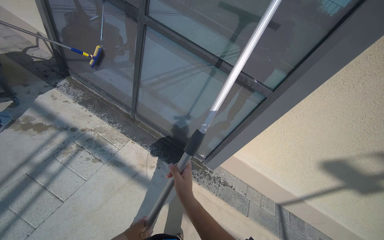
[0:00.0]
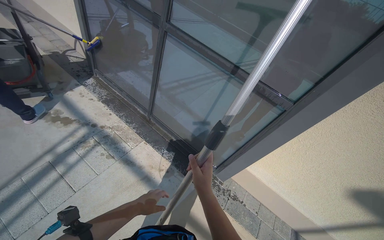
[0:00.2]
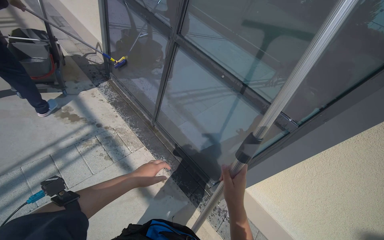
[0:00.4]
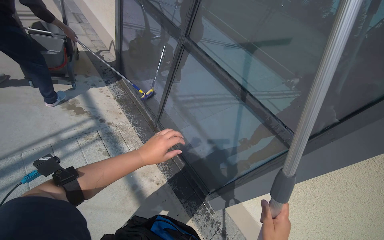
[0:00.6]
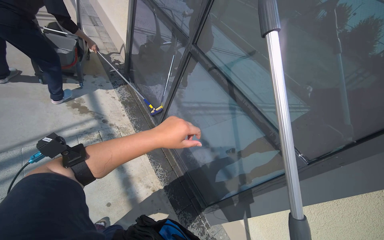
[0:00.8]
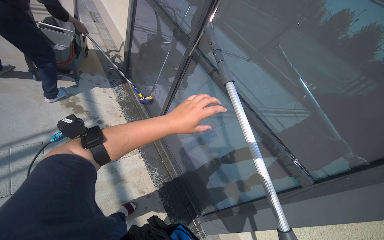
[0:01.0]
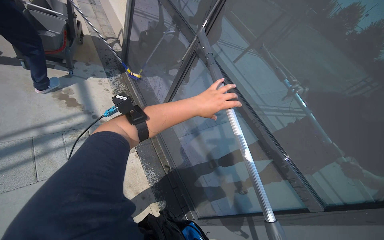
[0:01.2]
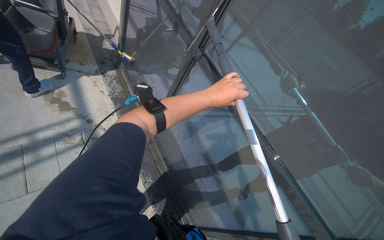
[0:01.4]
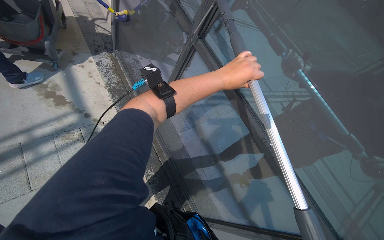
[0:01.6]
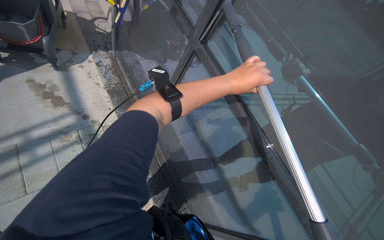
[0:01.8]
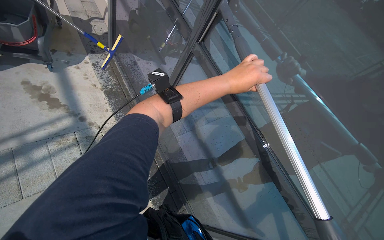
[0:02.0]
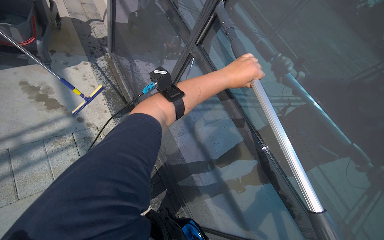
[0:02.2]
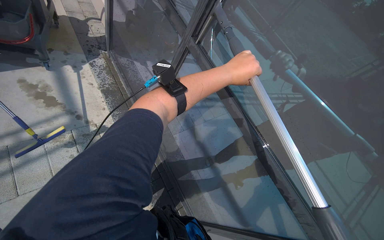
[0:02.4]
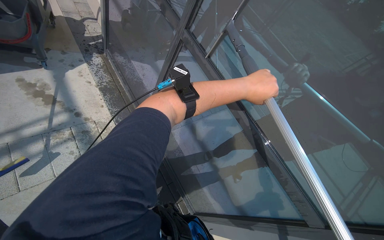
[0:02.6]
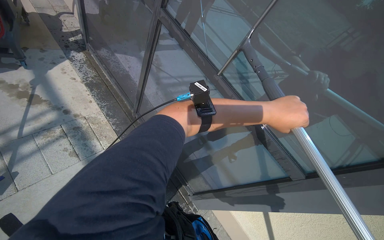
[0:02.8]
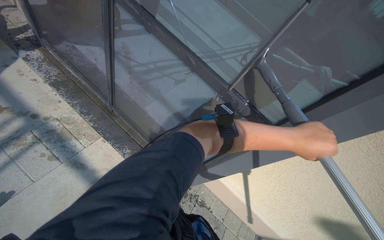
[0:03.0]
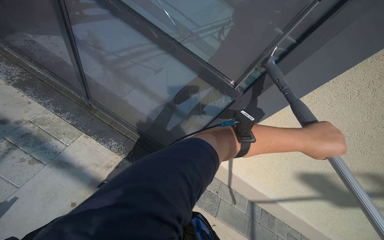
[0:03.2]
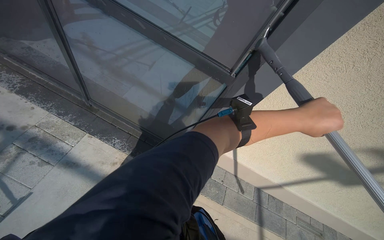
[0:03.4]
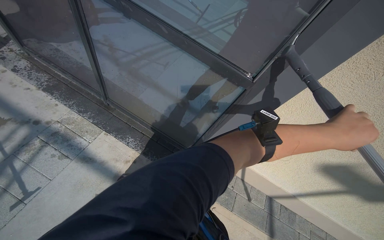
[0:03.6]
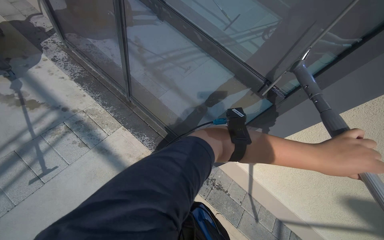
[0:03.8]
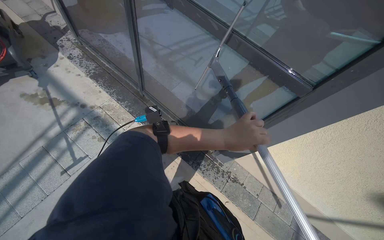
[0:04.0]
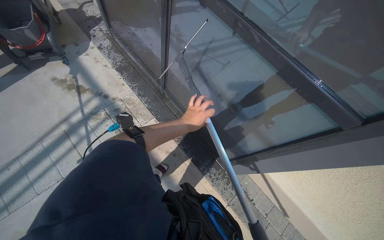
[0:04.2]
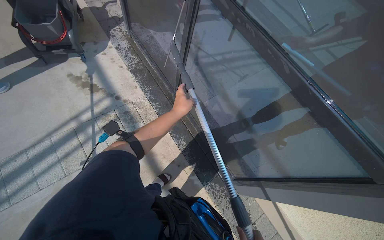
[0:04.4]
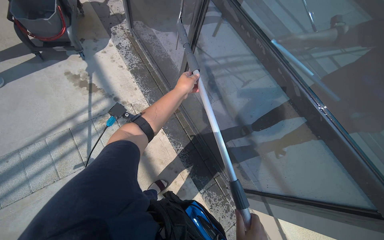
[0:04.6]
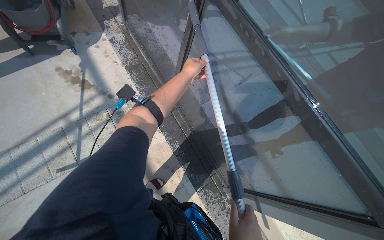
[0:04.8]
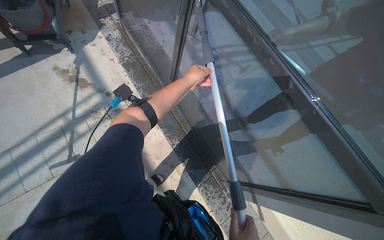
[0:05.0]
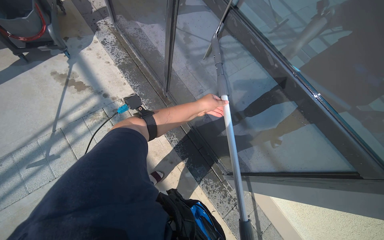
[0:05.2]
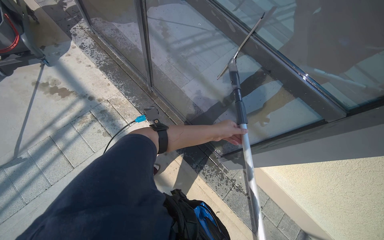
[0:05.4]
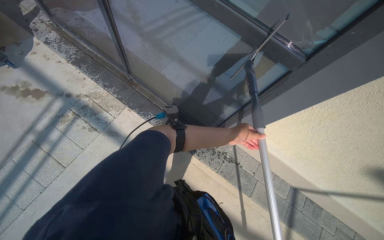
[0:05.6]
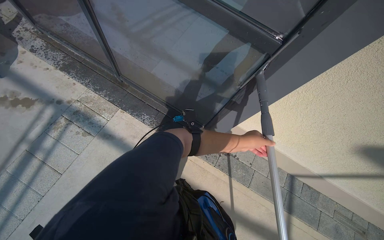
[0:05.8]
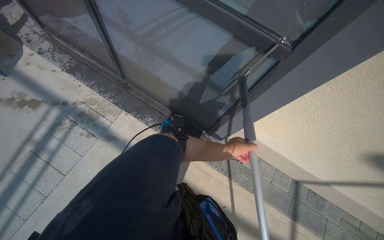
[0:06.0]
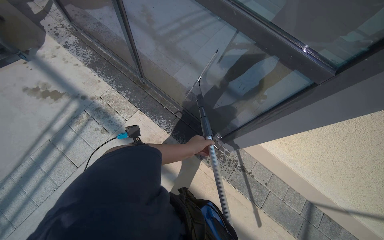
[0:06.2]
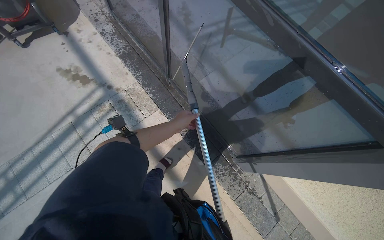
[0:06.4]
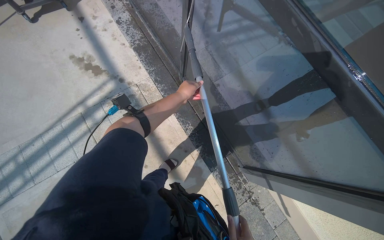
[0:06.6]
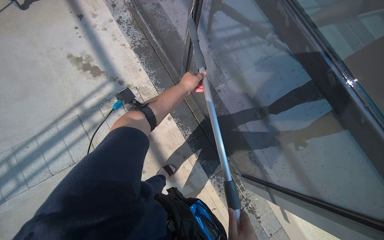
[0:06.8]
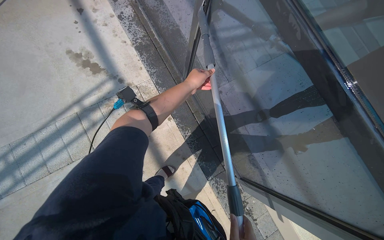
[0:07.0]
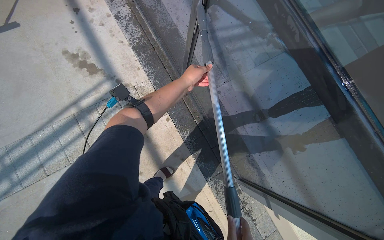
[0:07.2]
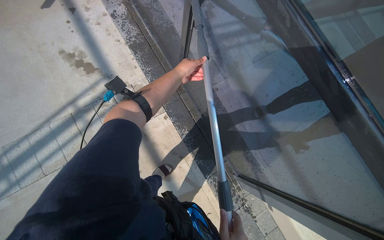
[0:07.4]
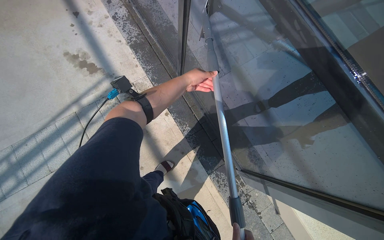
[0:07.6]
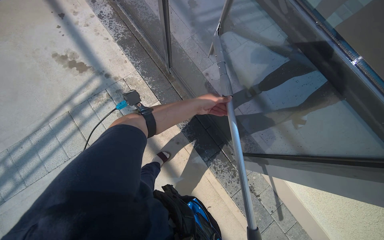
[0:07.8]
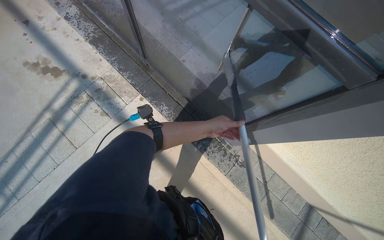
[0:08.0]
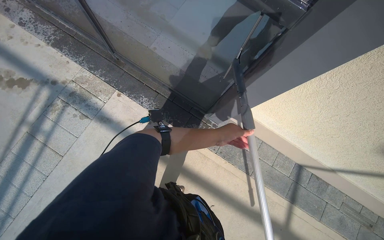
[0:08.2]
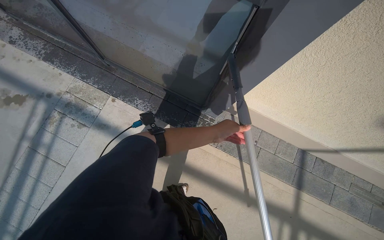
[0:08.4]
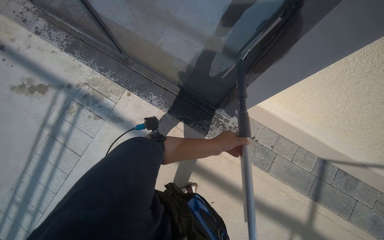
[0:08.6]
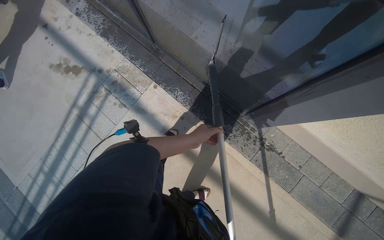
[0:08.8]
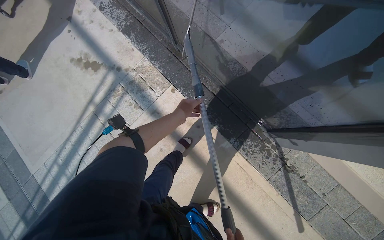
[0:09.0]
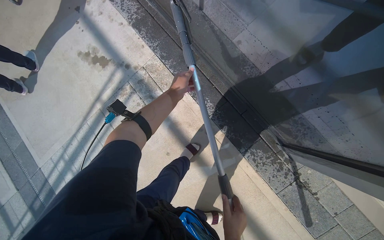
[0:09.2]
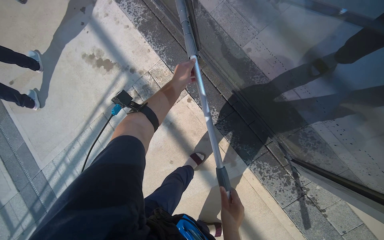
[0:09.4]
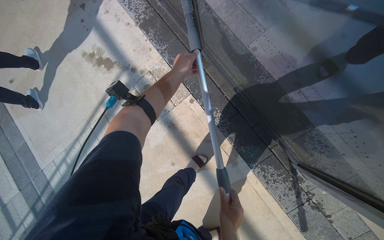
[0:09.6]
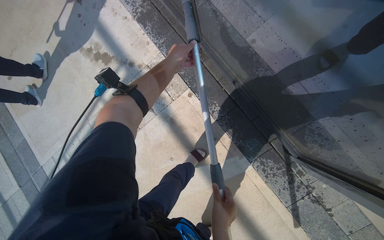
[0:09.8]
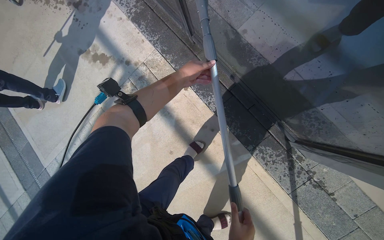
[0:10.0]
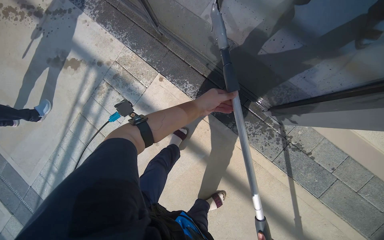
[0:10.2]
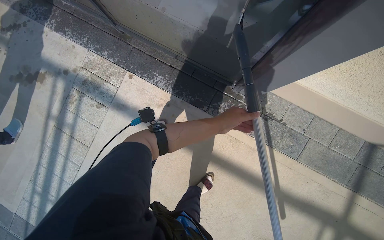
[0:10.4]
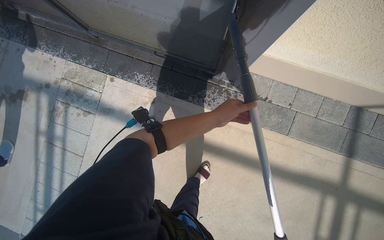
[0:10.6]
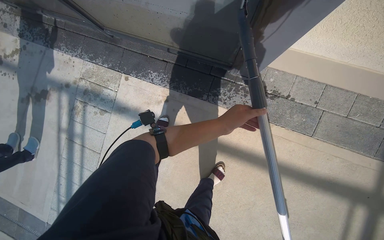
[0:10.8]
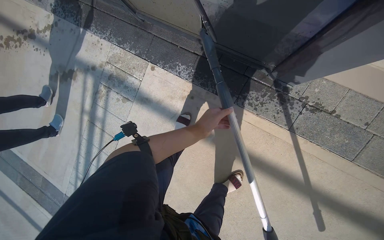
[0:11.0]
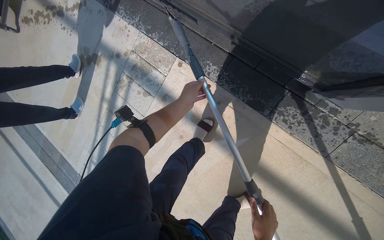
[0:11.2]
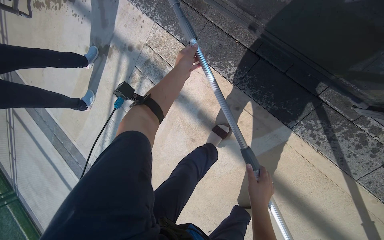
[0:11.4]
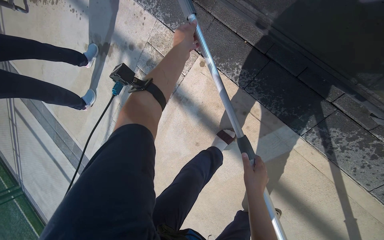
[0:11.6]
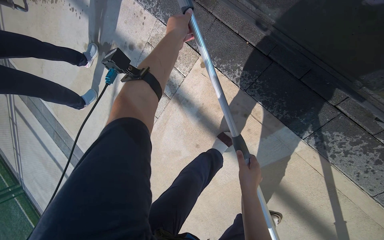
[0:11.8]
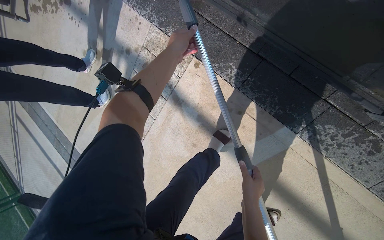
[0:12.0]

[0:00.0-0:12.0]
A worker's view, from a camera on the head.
Job: wiping surfaces.
The whole recording: Cleaning glass window with squeegee. The worker cleans the glass window using a squeegee, then a long pole with a squeegee attachment.
0:00.0 to 0:01.6: The camera is carried about 50 cm. The head rotates about 30 degrees to the left.
0:01.6 to 0:03.0: The left hand goes roughly 60 cm down the picture, to the right and nearer to the camera.
0:03.0 to 0:04.4: The wearer looks about 20 degrees further to the left. The left hand travels to the left by roughly 60 cm.
0:04.4 to 0:06.0: The left hand is displaced down the picture and to the right by approximately 60 cm.
0:09.0 to 0:10.4: The left hand heads to the right, covering about 25 cm, and moves roughly 30 cm up the picture and comes back.
0:10.4 to 0:12.0: The wearer moves some 40 cm. The camera is aimed approximately 20 degrees further to the left. The wearer looks approximately 15 degrees further downward.

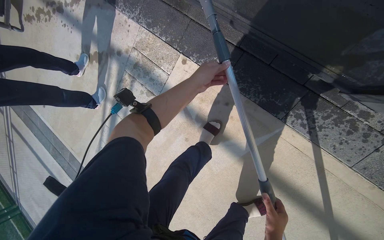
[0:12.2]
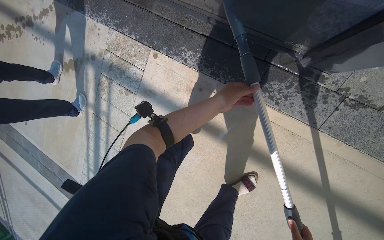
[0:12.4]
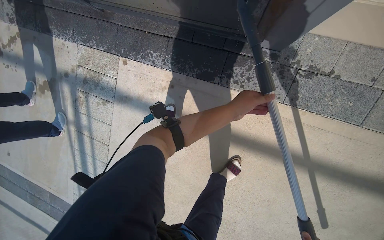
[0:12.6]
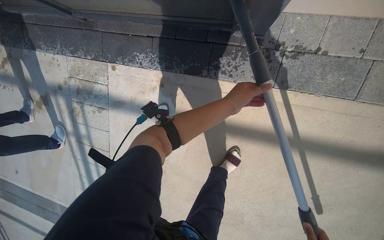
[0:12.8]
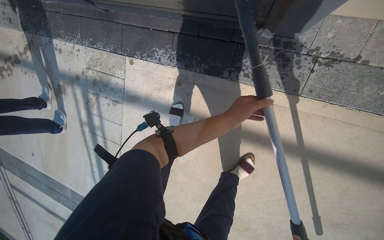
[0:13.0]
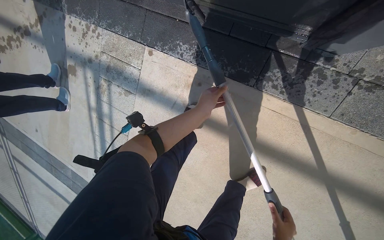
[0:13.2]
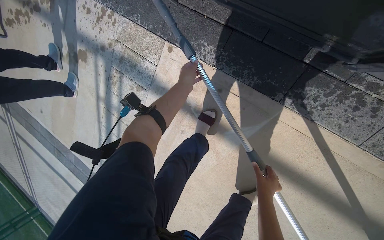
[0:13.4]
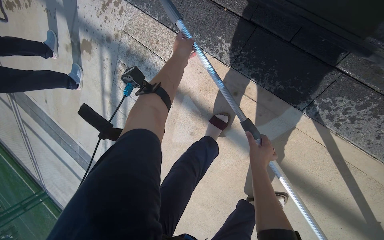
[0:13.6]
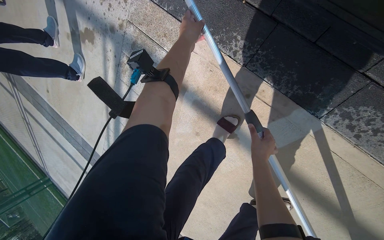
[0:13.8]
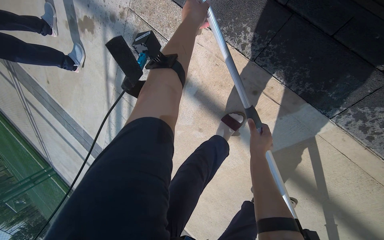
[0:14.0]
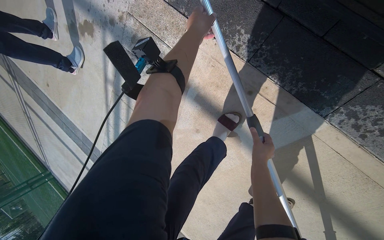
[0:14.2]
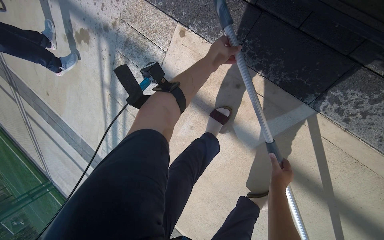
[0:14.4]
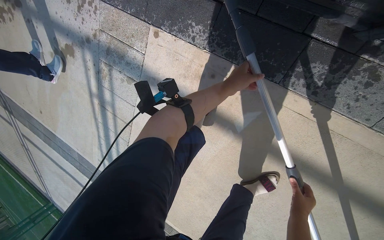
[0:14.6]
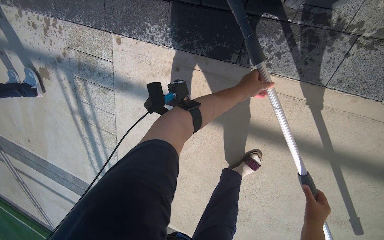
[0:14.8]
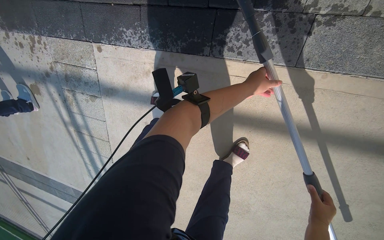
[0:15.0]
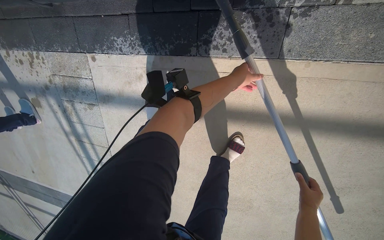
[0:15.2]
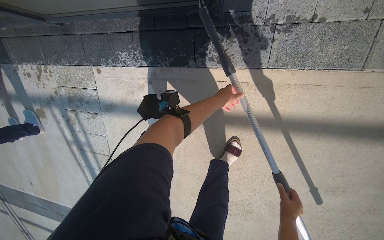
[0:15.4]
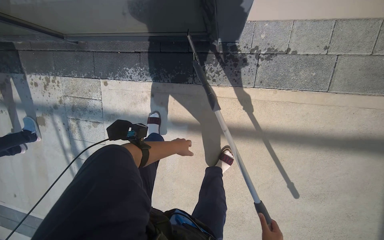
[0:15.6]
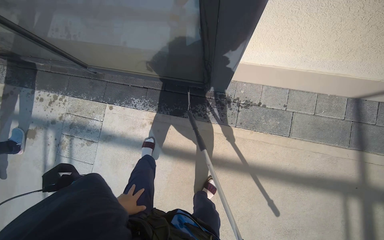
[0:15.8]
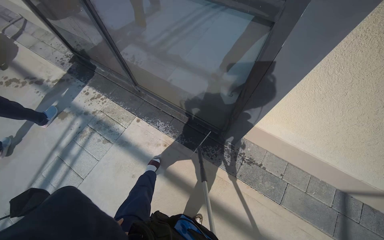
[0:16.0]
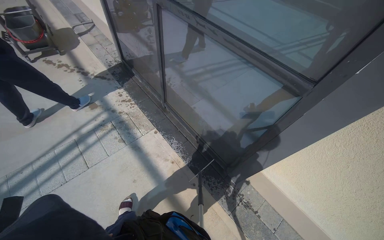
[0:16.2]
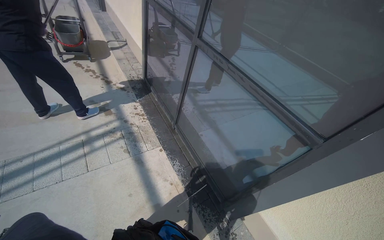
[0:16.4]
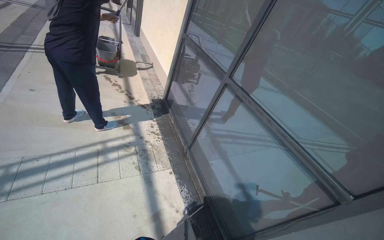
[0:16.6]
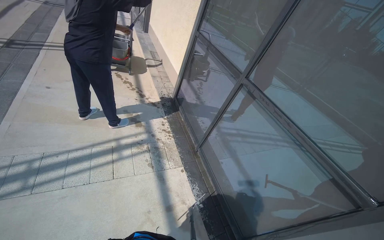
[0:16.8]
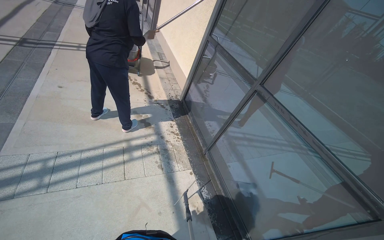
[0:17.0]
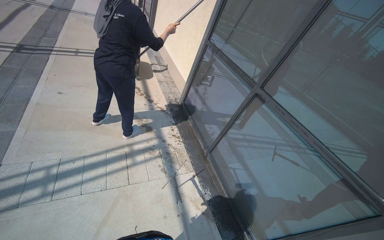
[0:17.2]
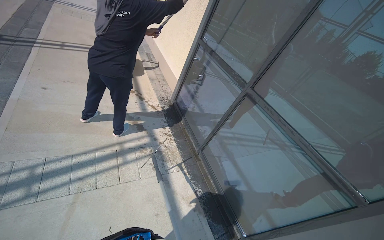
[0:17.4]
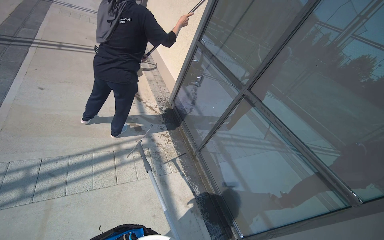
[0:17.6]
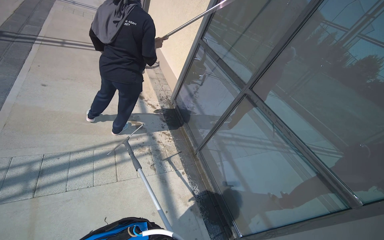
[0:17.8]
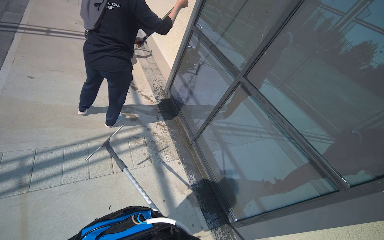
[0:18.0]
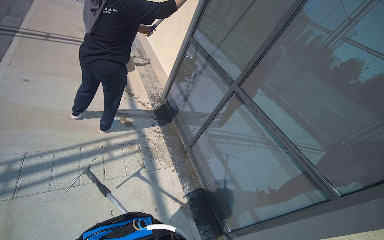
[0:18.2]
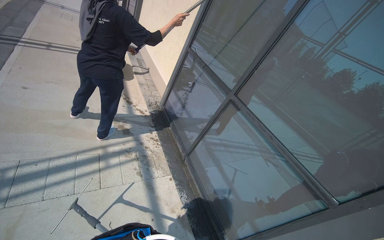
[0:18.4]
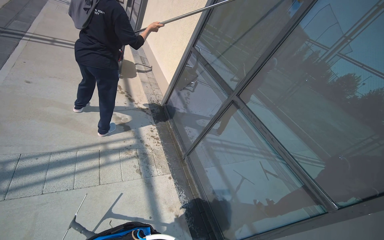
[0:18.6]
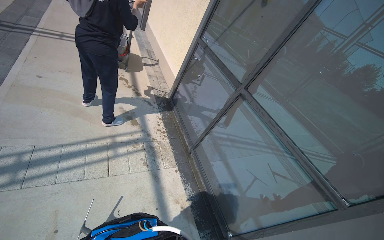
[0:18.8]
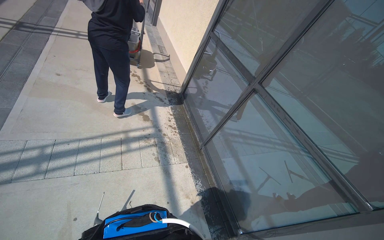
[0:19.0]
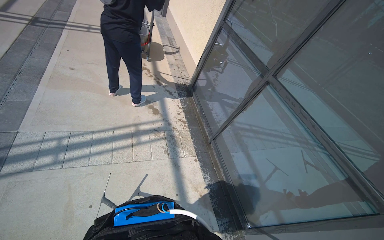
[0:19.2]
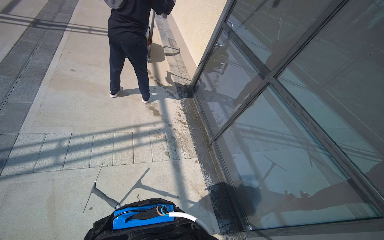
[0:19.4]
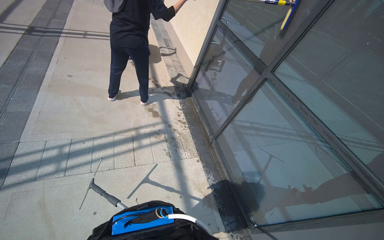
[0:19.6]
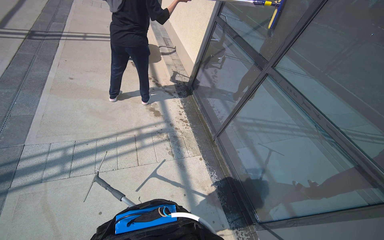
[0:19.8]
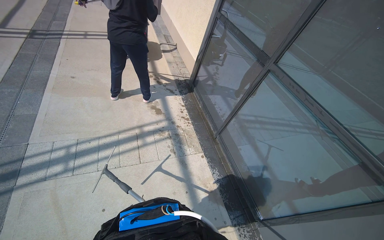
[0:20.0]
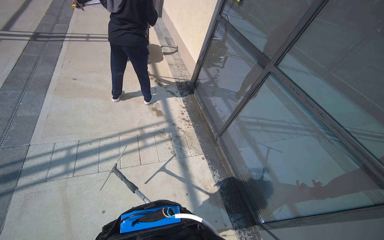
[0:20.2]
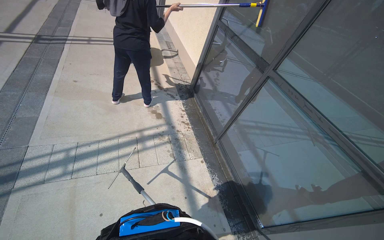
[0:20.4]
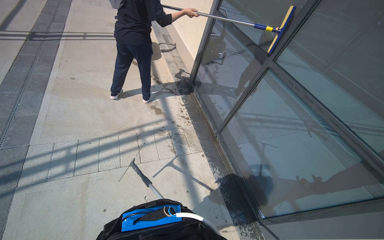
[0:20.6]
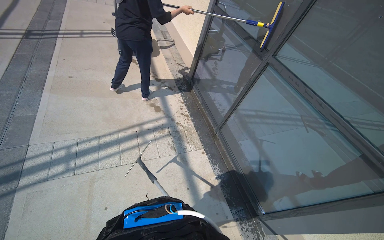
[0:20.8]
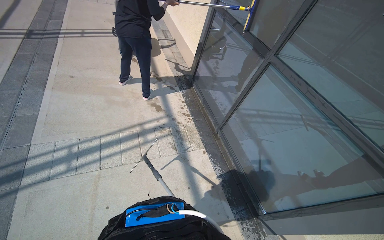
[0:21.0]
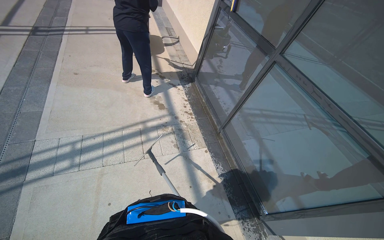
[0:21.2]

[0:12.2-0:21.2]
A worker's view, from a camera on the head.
Job: wiping surfaces.
The whole recording: Cleaning glass window with squeegee. The worker cleans the glass window using a squeegee, then a long pole with a squeegee attachment.
0:12.2 to 0:13.8: The view tips downward by approximately 15 degrees. The left hand travels up the picture by about 15 cm.
0:13.8 to 0:15.2: The camera travels roughly 50 cm. The scene turns roughly 30 degrees counterclockwise in the picture.
0:15.2 to 0:16.6: The head travels about 1 m. The view tips upward by about 70 degrees. The scene turns approximately 70 degrees clockwise in the picture.
